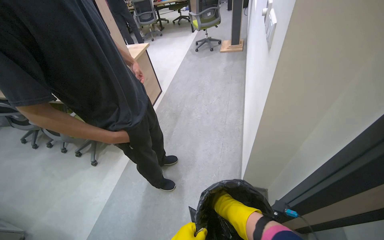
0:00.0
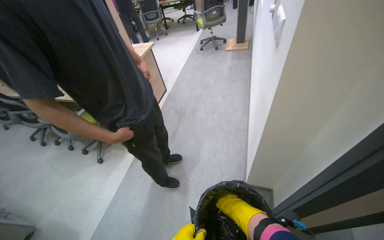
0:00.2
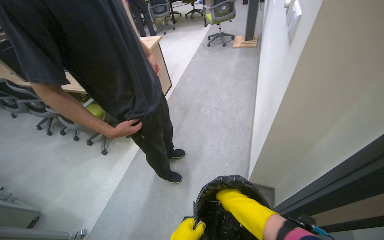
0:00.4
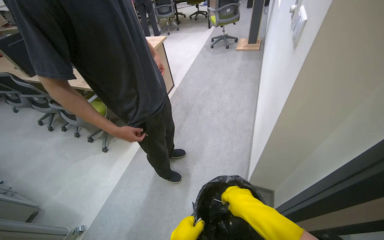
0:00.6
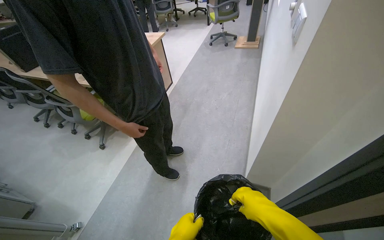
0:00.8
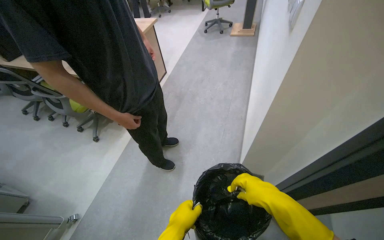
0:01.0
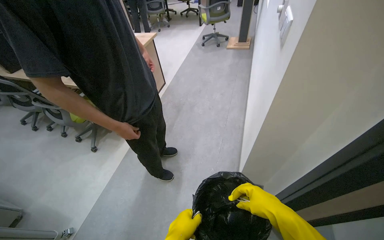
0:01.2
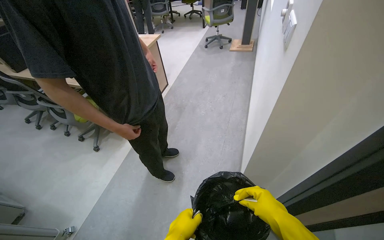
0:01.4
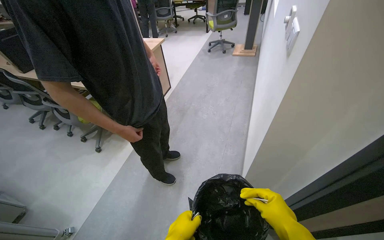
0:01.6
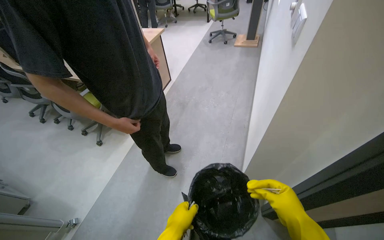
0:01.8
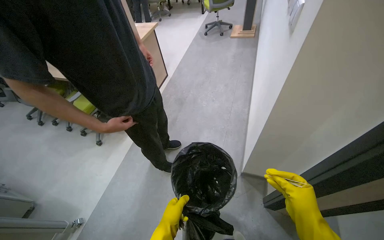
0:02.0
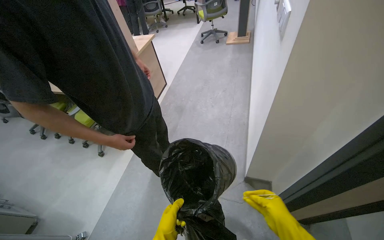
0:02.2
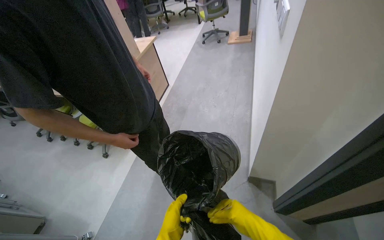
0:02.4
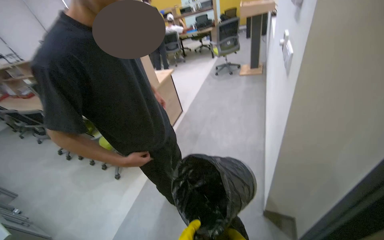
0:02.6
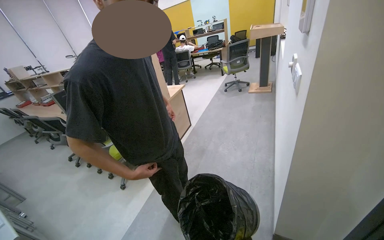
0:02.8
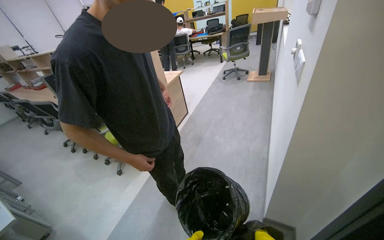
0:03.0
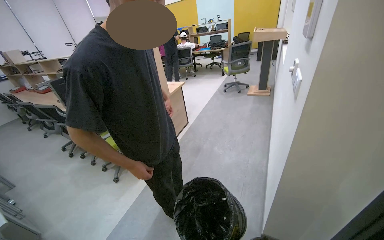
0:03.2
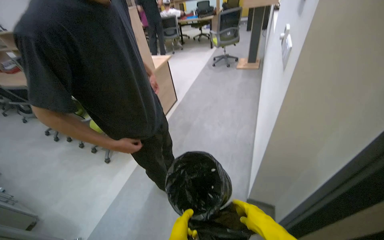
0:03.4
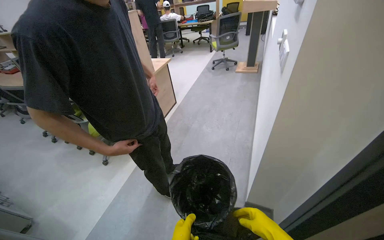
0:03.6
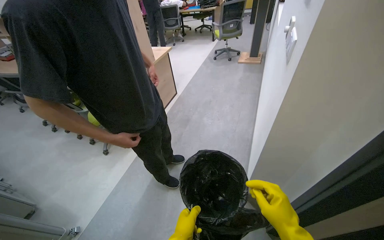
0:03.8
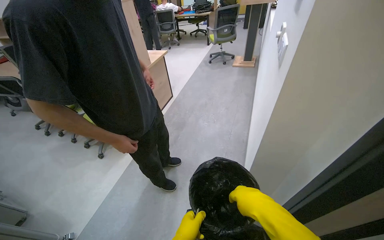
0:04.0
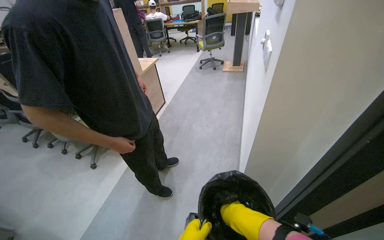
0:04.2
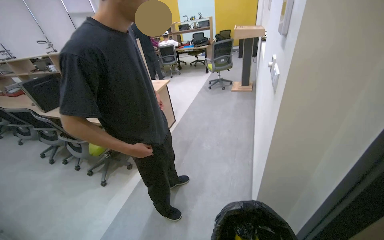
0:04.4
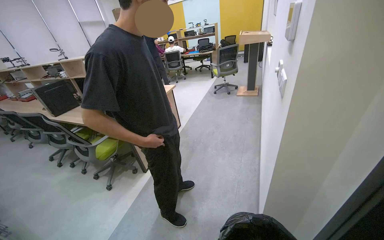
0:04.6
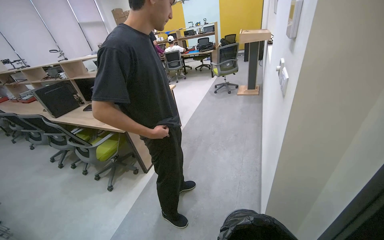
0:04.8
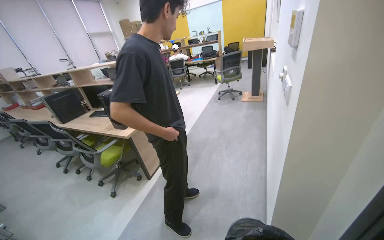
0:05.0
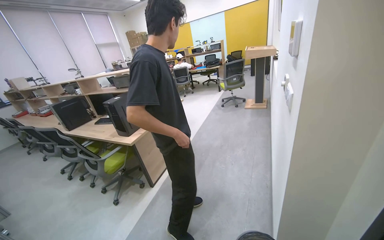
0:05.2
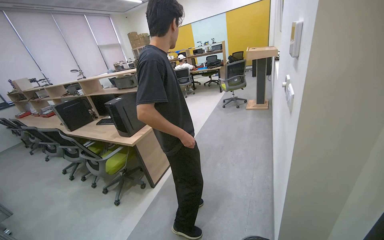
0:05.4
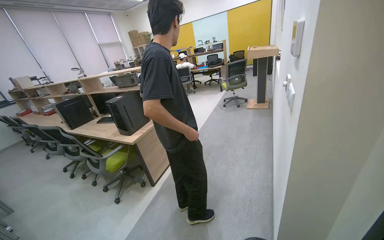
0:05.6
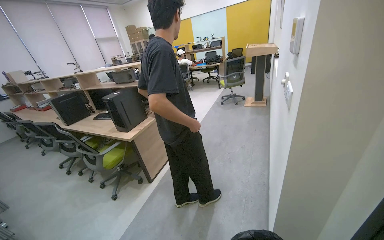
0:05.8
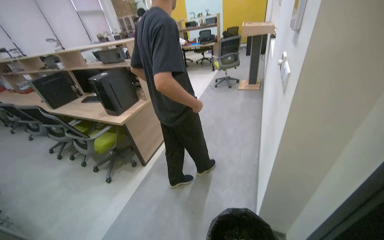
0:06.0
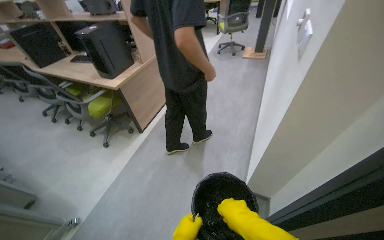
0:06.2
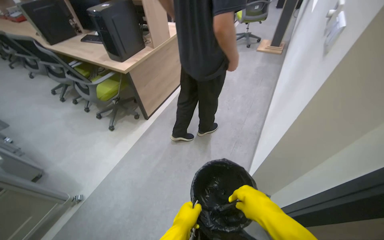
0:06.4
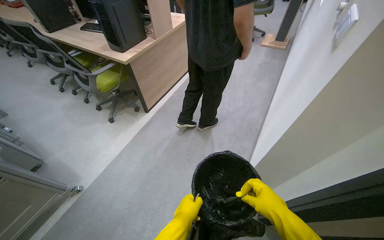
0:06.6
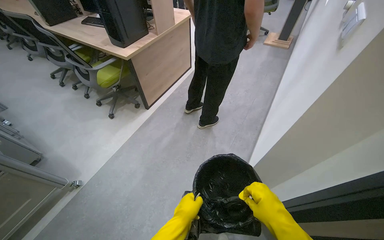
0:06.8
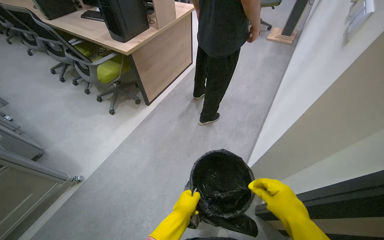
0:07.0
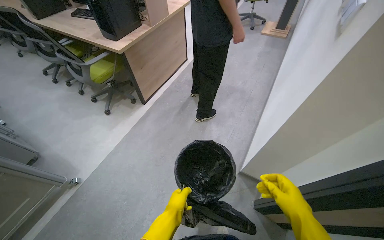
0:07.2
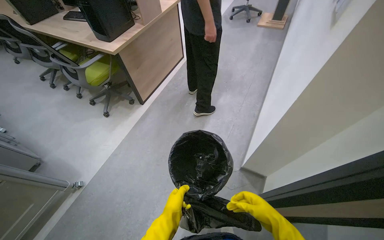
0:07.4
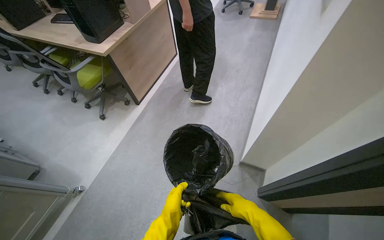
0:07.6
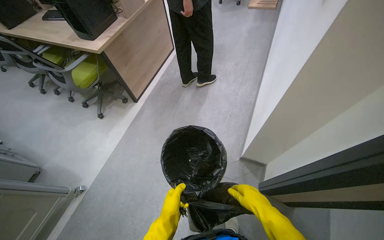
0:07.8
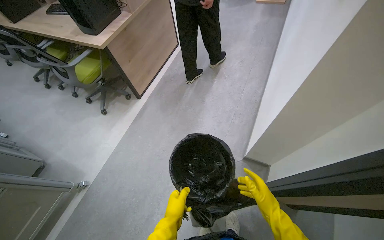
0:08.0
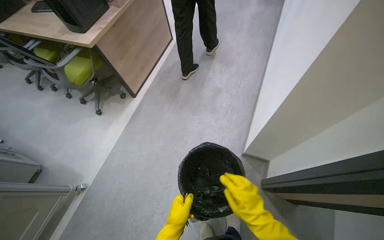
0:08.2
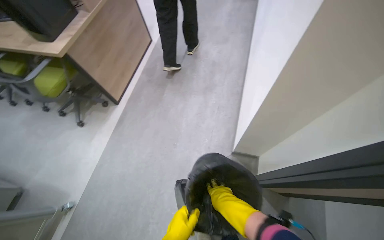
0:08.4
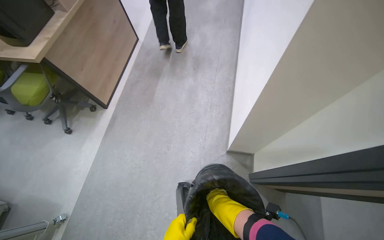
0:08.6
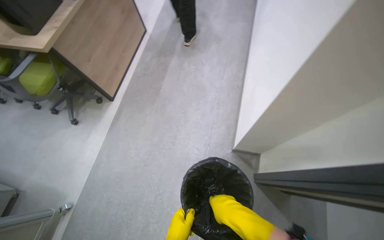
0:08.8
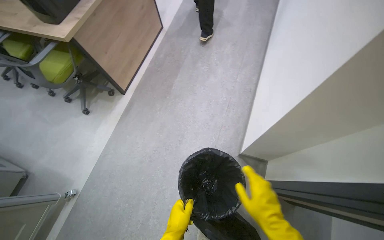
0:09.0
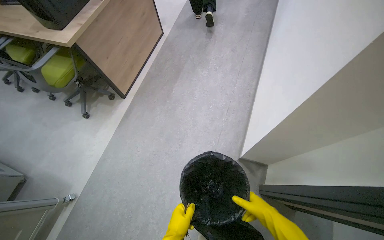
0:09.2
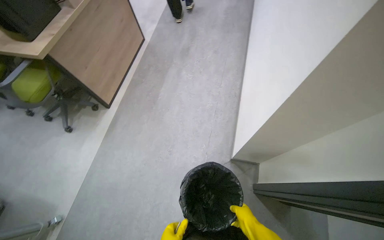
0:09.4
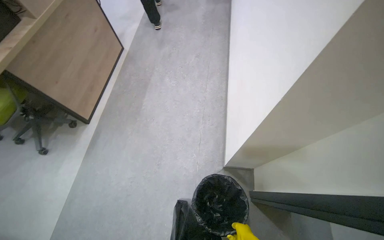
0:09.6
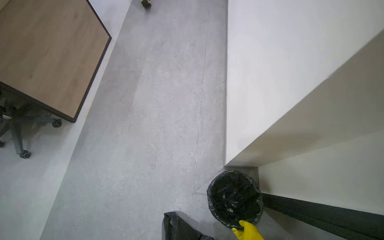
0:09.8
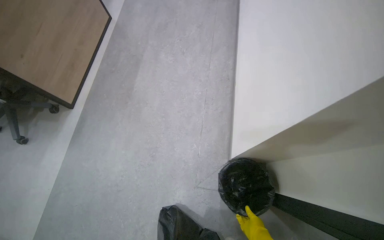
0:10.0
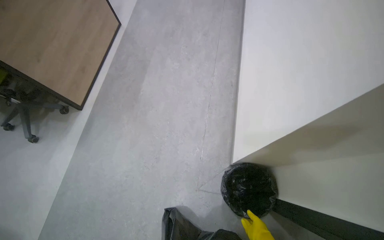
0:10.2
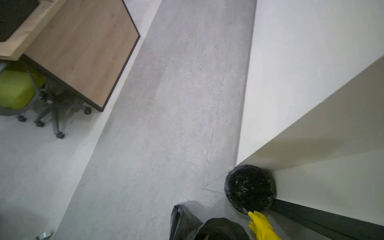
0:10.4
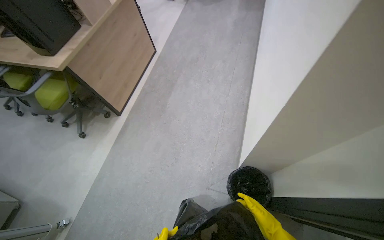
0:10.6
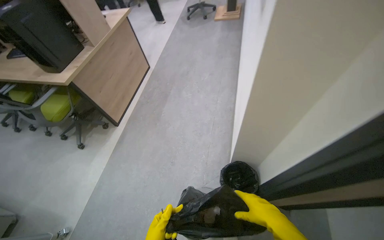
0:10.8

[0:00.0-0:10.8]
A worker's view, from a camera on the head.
Job: managing trash.
The whole recording: Emptying trash cans and replacing bags. The worker empties trash from cans, replaces the bags, and places the full bags into a larger bin.
0:00.0 to 0:01.6: The right hand heads nearer to the camera and to the right, covering roughly 15 cm.
0:04.6 to 0:06.2: The camera pitches downward, by roughly 15 degrees.
0:06.2 to 0:07.8: The view tilts approximately 15 degrees downward. The right hand heads to the right and farther from the camera, covering roughly 10 cm.

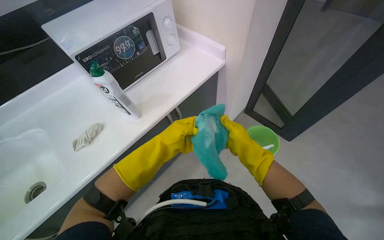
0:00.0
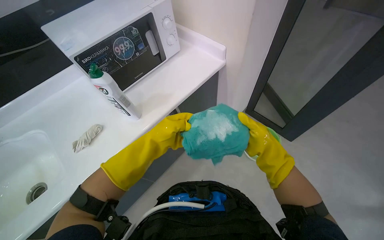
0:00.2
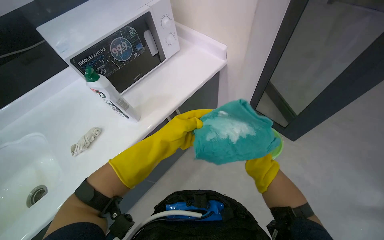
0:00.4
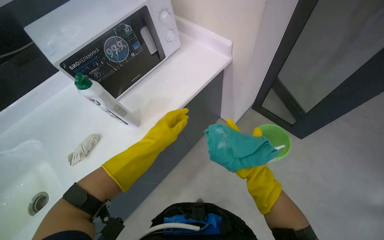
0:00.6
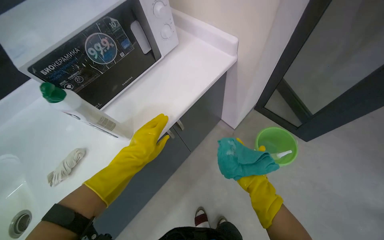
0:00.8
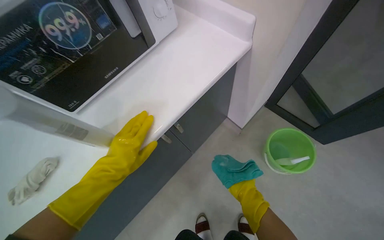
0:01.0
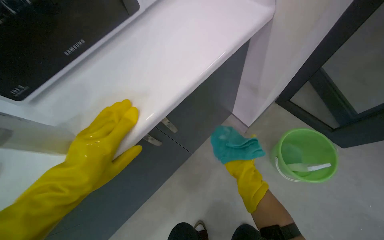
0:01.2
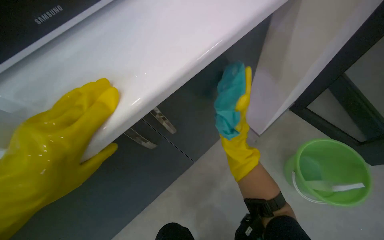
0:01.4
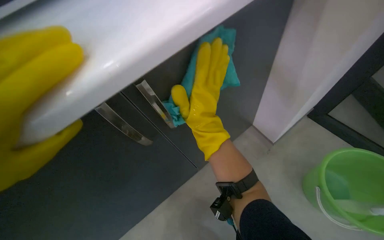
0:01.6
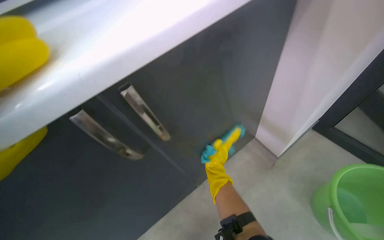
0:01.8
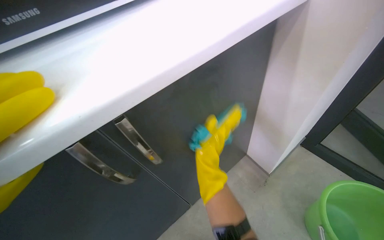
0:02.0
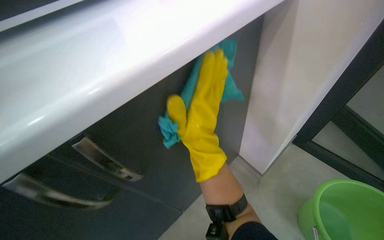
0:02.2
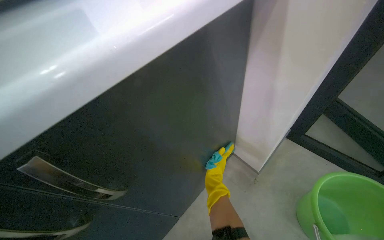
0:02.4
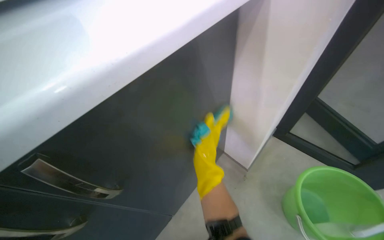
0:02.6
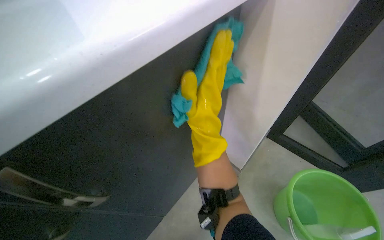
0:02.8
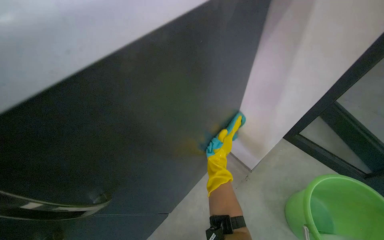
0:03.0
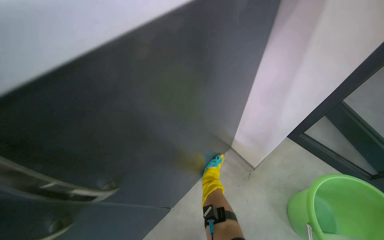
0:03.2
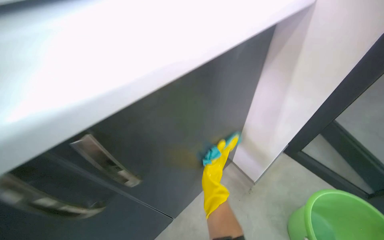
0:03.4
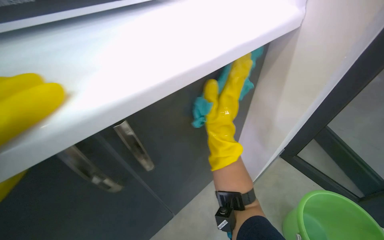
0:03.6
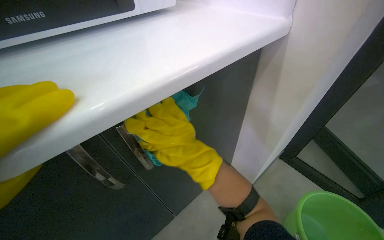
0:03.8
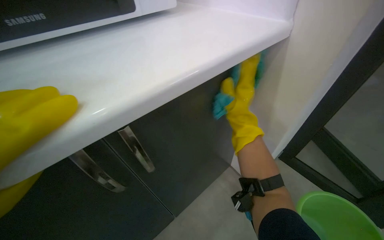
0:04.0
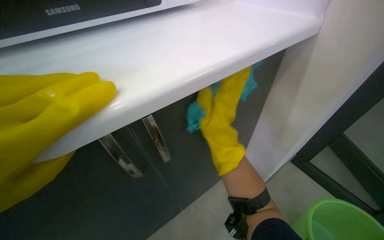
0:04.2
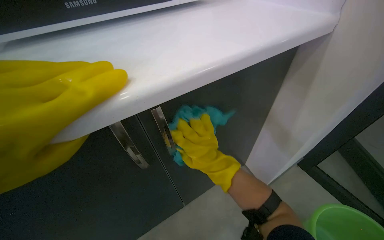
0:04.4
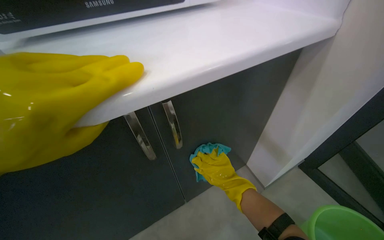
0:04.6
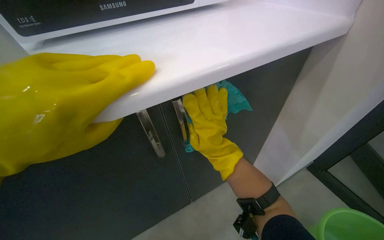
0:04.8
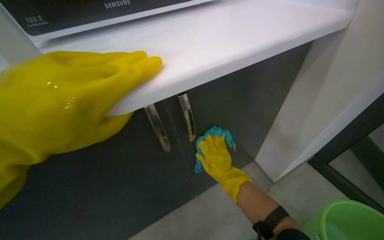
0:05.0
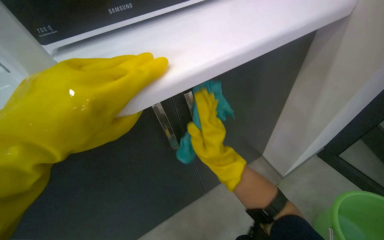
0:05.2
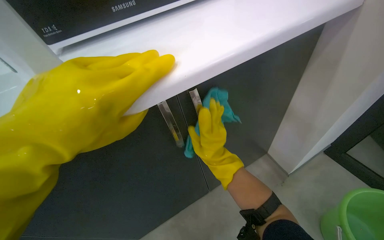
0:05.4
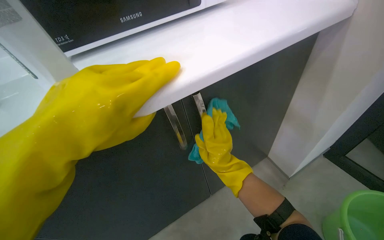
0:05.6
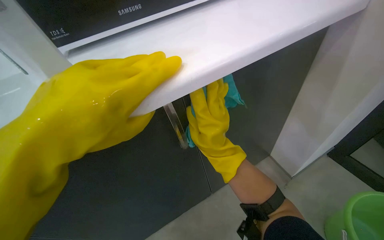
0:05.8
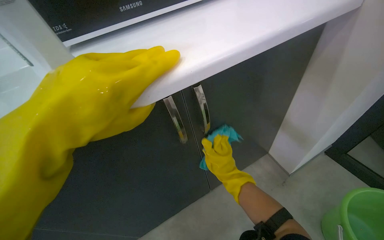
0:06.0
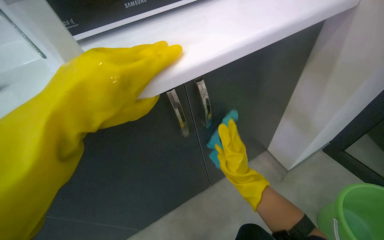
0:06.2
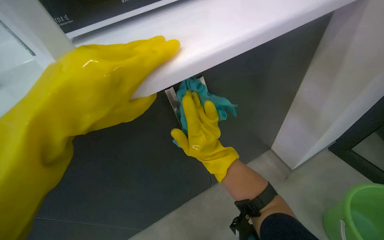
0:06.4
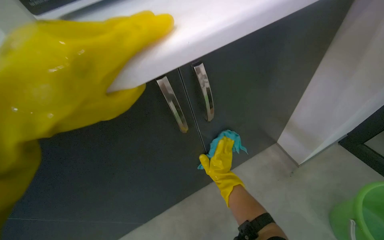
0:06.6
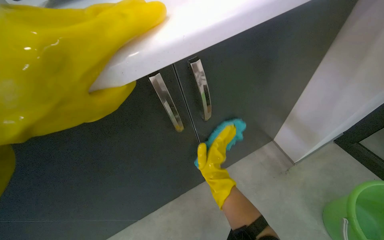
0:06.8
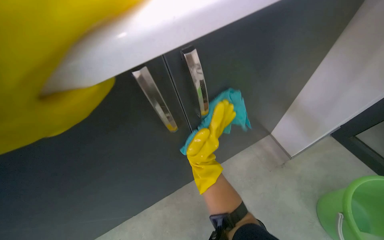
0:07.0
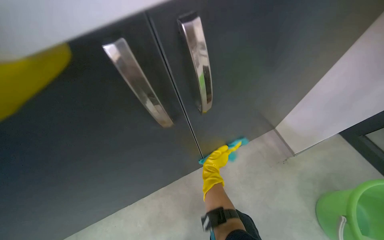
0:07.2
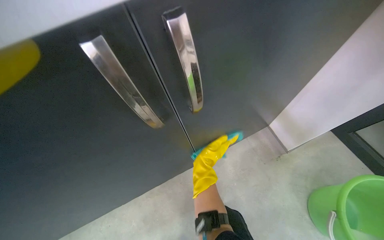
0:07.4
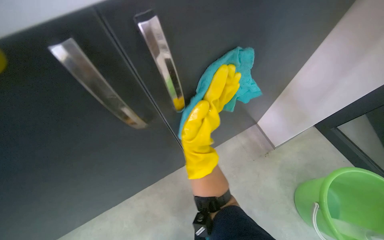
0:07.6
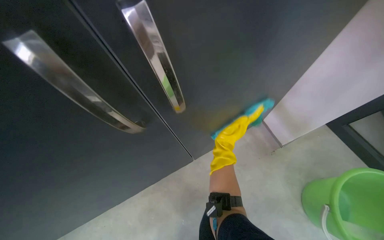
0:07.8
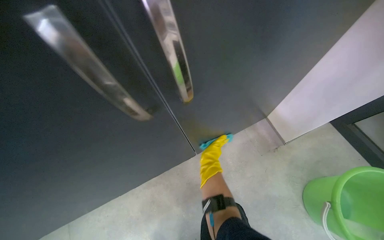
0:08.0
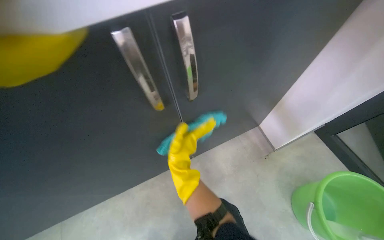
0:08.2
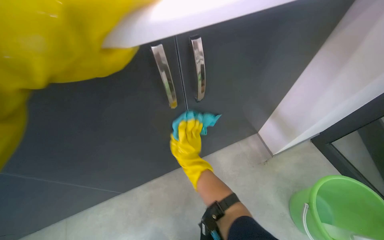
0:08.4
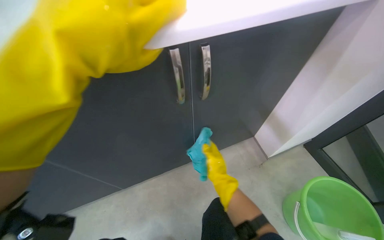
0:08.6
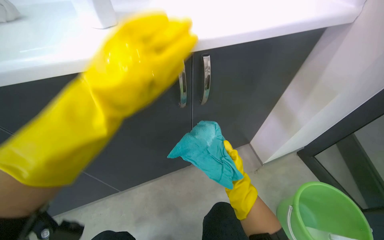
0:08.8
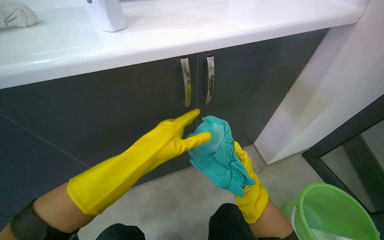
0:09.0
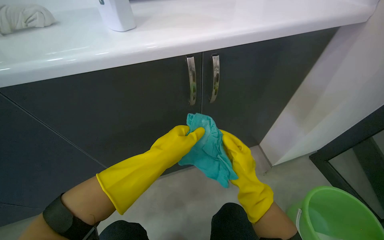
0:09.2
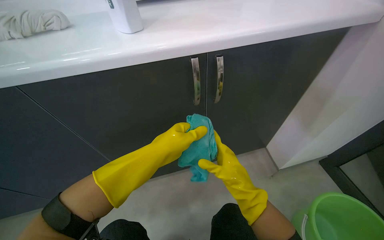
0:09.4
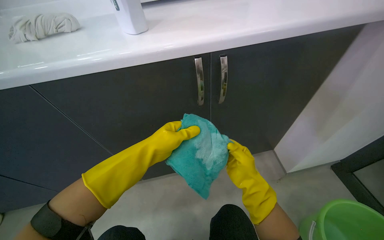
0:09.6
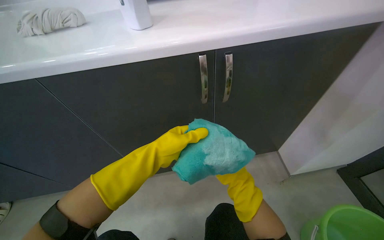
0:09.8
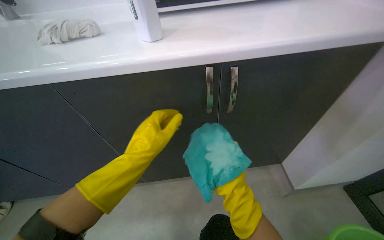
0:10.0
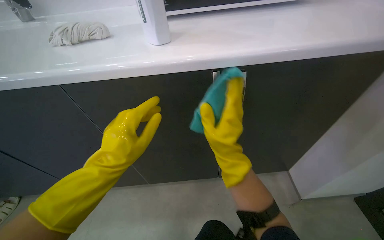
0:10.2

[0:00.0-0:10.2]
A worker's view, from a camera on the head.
Job: cleaning kitchen.
The whole recording: Cleaning kitchen cabinets. The worker cleans the kitchen cabinets, including the exterior, interior, and items inside, using a cleaning cloth.
0:00.0 to 0:01.4: The camera travels approximately 50 cm.
0:01.4 to 0:03.0: The right hand moves nearer and farther over roughly 25 cm, changing direction 4 times.
0:03.0 to 0:04.4: The right hand moves nearer to the camera, about 30 cm.
0:04.4 to 0:05.8: The right hand swings up and down the picture, some 15 cm each way, with 3 reversals.
0:05.8 to 0:07.2: The view tips downward by about 15 degrees. The right hand moves nearer and farther over about 25 cm, changing direction 2 times.
0:07.2 to 0:08.8: The right hand moves nearer and farther over some 30 cm, changing direction 2 times.
0:08.8 to 0:10.2: The wearer looks about 20 degrees further to the left. The right hand reaches some 15 cm nearer to the camera, then returns; the left hand goes about 15 cm down the picture.
